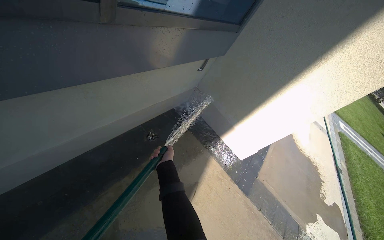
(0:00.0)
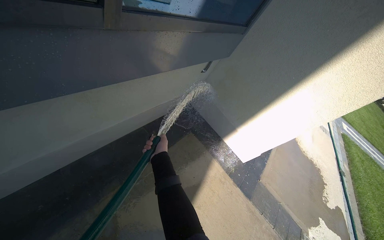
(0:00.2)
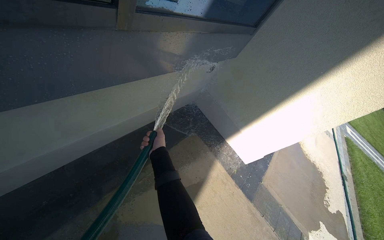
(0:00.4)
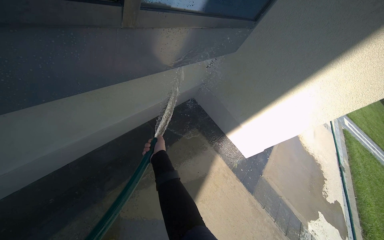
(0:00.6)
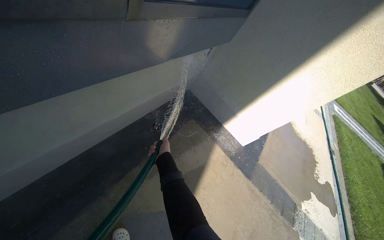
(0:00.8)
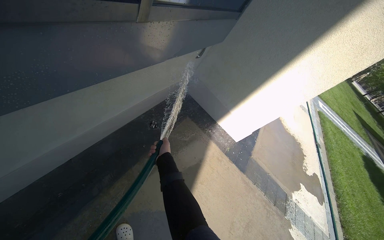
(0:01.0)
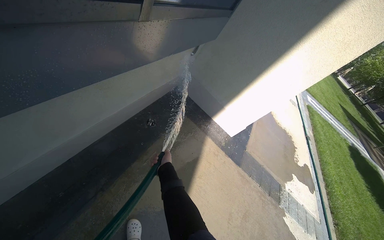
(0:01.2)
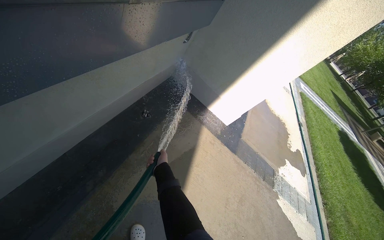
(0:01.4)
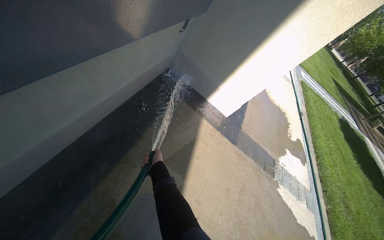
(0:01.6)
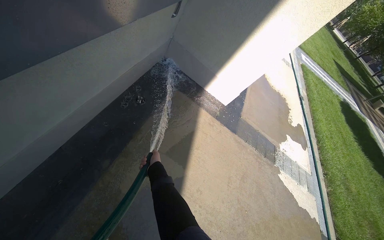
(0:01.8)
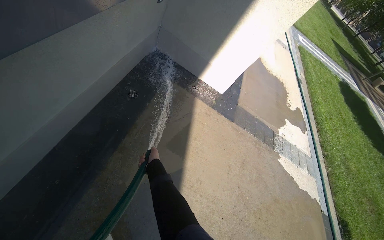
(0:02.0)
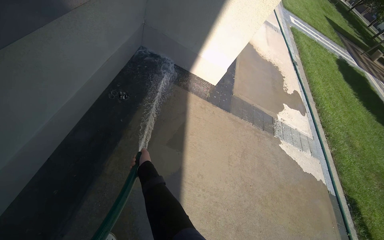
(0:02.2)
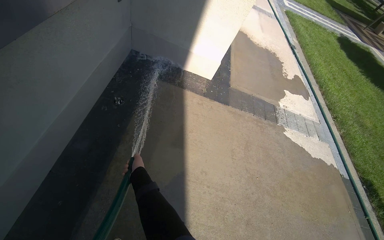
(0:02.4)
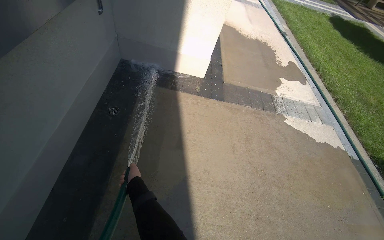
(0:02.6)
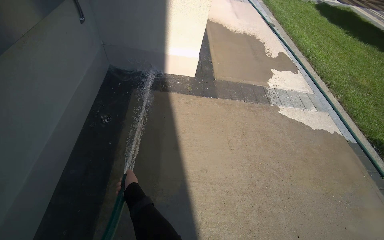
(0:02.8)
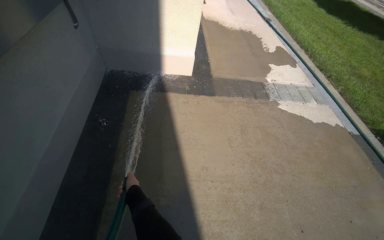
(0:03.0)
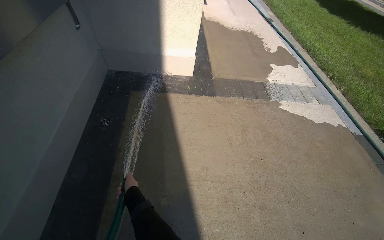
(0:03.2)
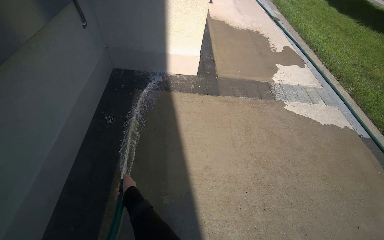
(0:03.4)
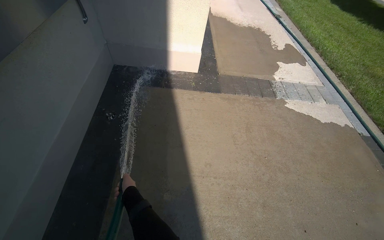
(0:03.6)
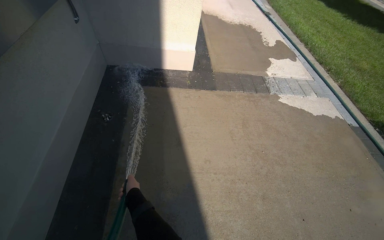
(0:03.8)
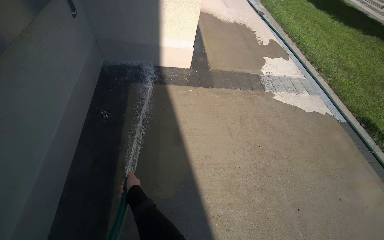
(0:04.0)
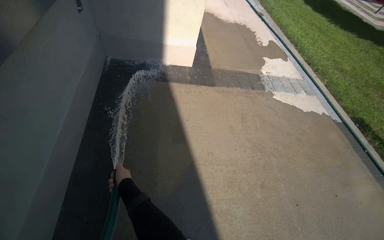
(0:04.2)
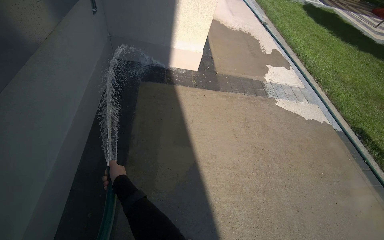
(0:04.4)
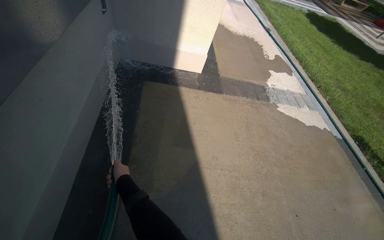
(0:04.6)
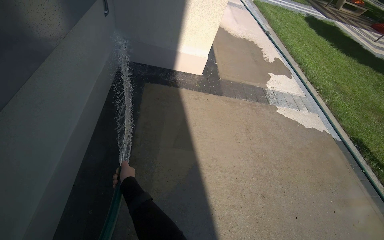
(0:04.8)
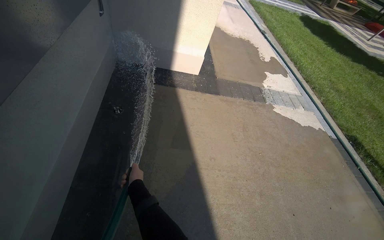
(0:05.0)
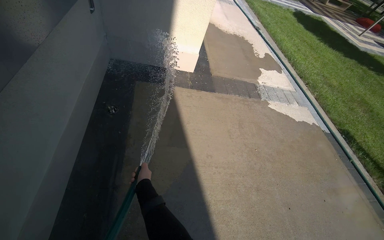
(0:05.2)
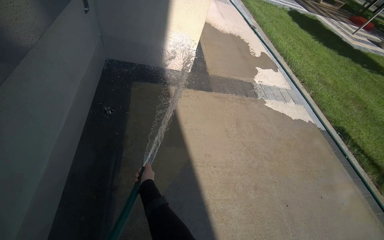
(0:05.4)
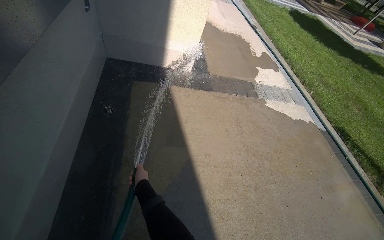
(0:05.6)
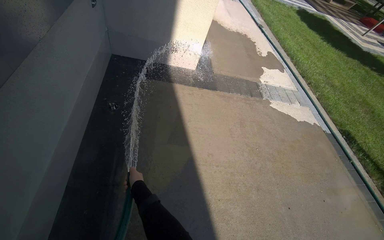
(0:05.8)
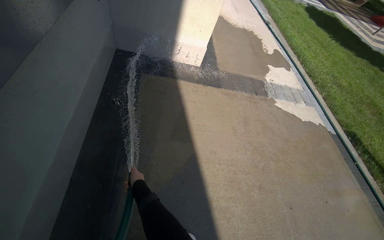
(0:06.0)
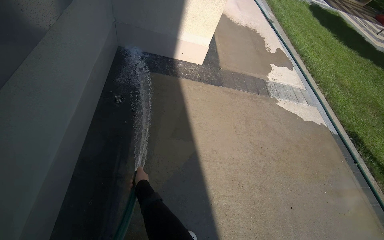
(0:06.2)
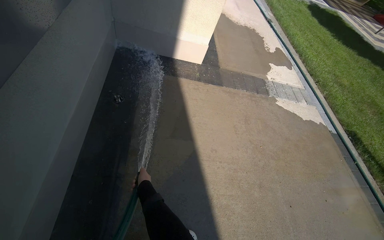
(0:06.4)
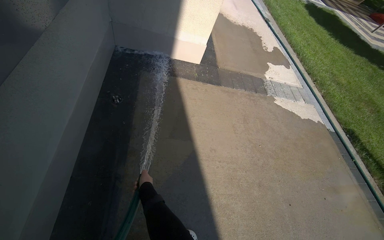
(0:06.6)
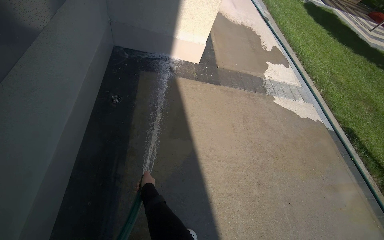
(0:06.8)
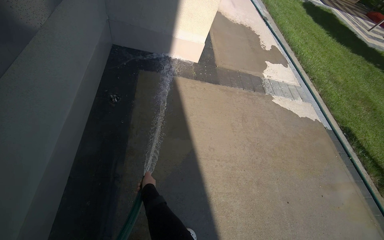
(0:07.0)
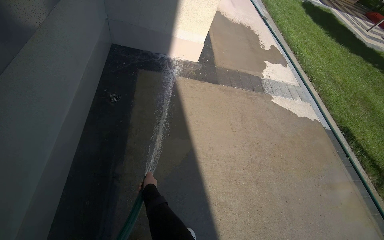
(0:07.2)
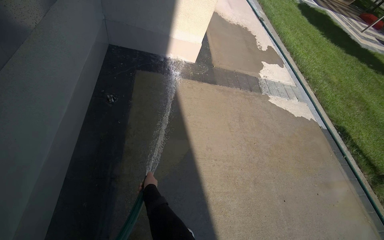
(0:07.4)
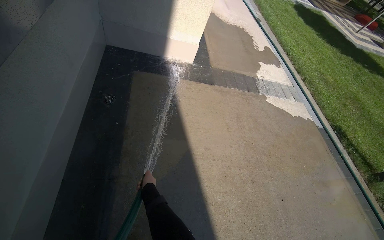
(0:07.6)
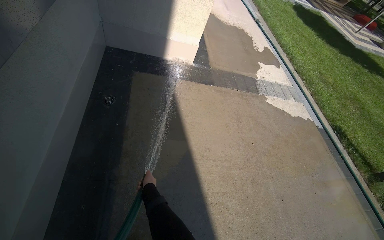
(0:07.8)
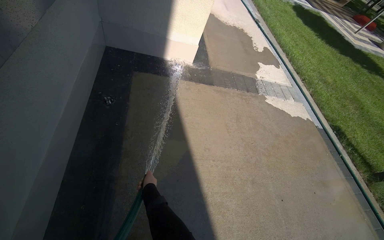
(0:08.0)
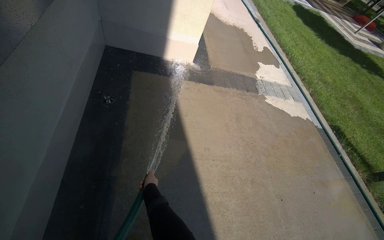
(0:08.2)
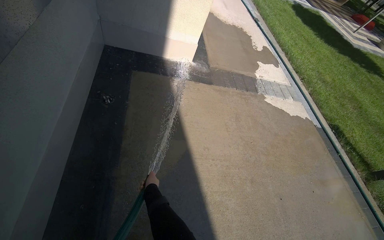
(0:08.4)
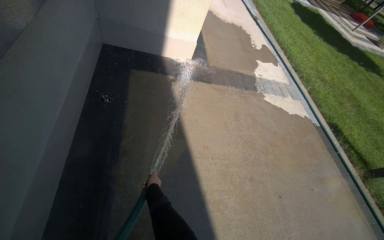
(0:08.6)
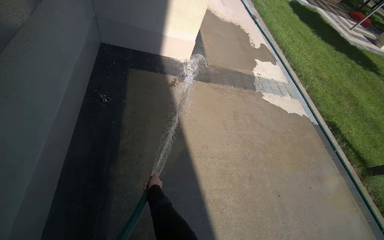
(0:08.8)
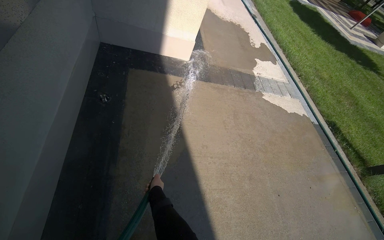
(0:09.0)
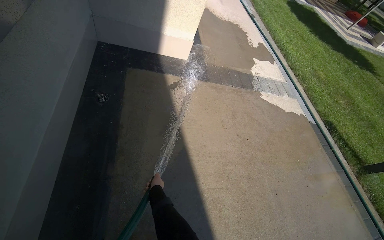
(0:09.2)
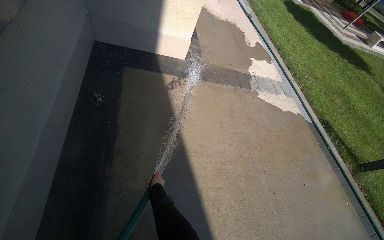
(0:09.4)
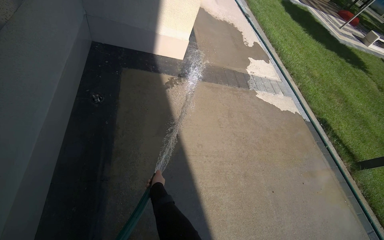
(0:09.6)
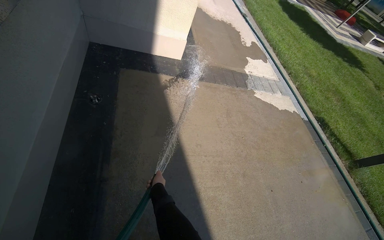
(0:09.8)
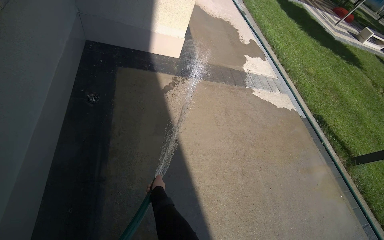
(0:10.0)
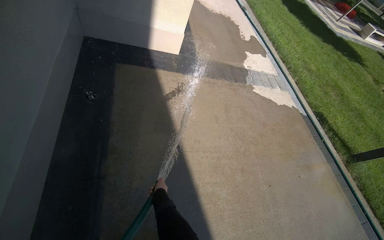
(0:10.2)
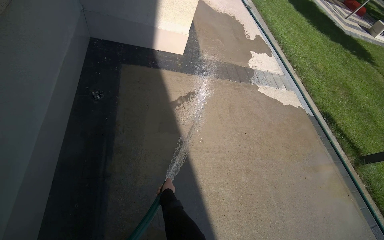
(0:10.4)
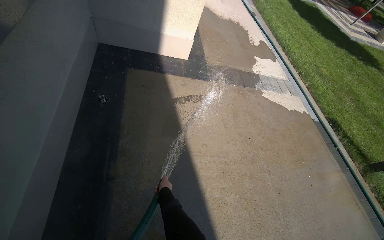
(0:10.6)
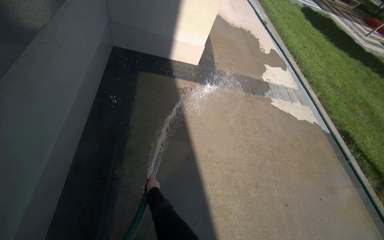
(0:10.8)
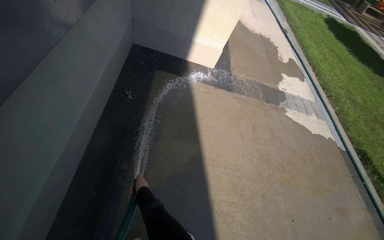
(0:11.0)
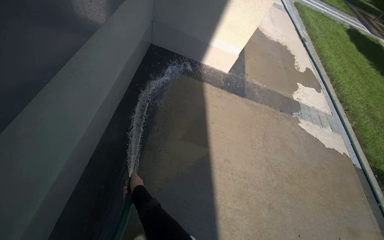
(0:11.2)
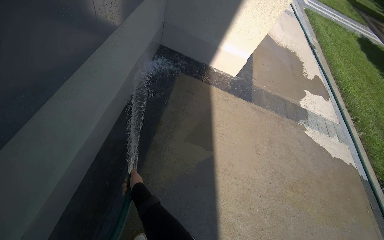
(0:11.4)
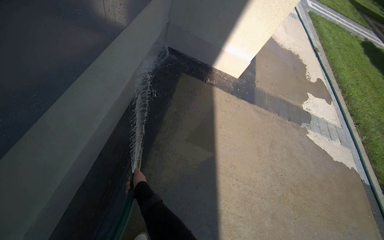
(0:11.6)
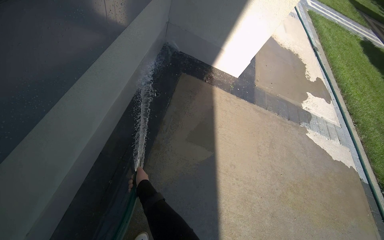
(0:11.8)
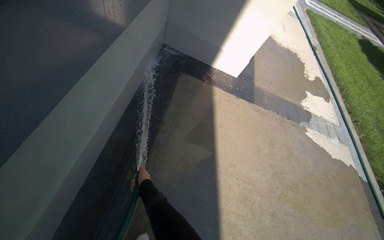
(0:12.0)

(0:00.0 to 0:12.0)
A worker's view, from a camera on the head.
Job: sweeping floor.
The whole recording: Rinsing concrete ground. The worker rinses the concrete ground with a hose.
0:00.0 - 0:01.6: The view tips downward by roughly 10 degrees.
0:01.6 - 0:03.0: The wearer moves to the right, some 40 cm. The scene rotates counterclockwise by about 35 degrees.
0:10.4 - 0:12.0: The right hand is displaced to the left by approximately 25 cm.

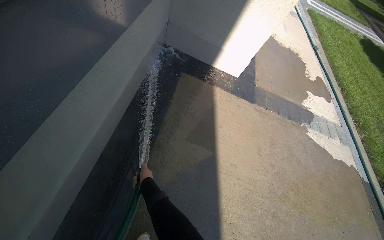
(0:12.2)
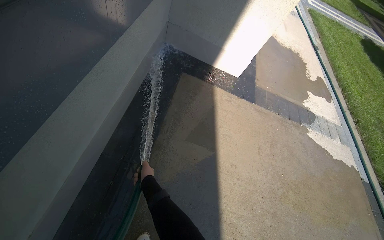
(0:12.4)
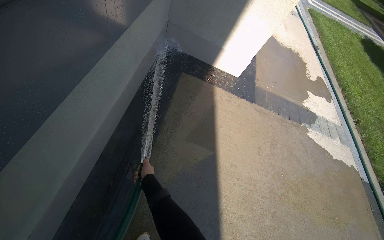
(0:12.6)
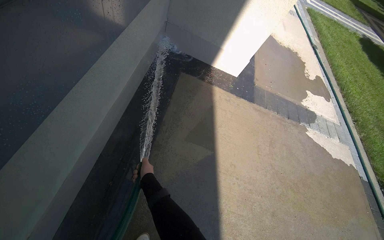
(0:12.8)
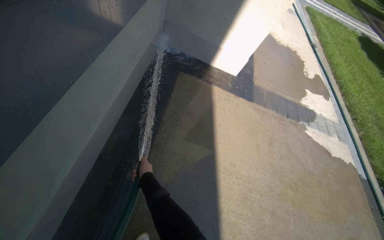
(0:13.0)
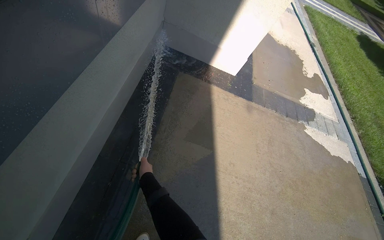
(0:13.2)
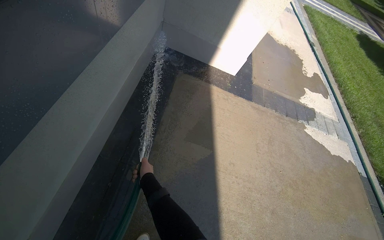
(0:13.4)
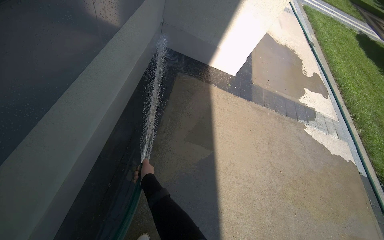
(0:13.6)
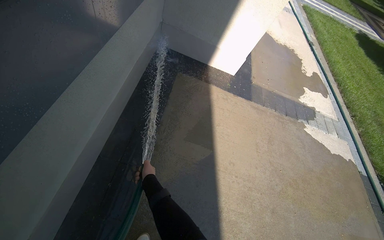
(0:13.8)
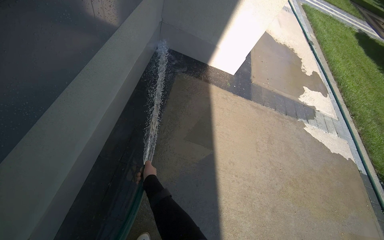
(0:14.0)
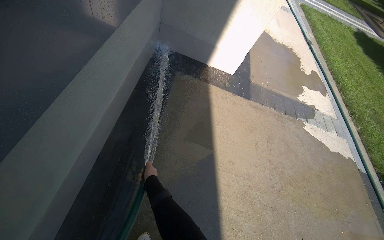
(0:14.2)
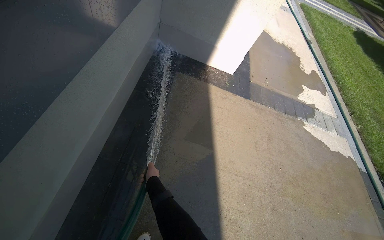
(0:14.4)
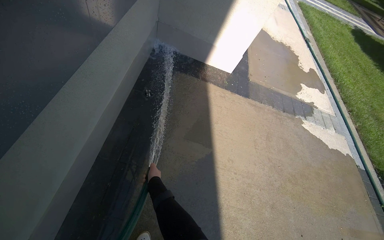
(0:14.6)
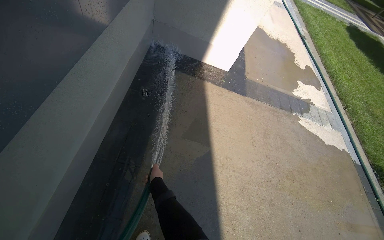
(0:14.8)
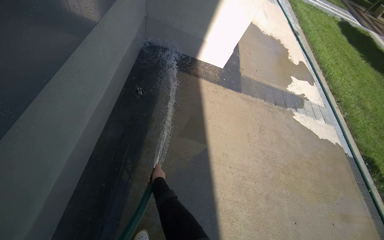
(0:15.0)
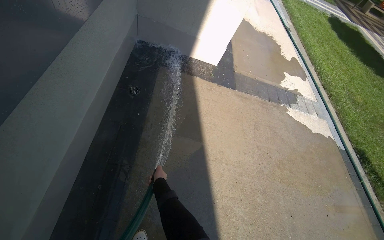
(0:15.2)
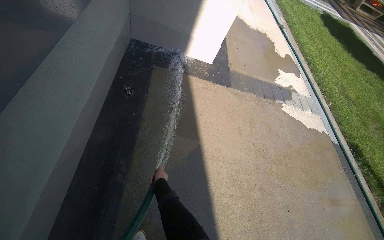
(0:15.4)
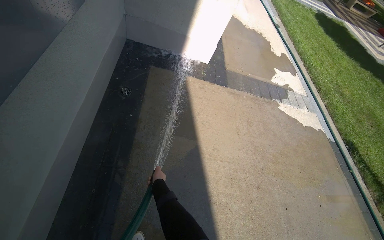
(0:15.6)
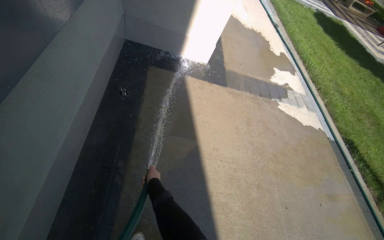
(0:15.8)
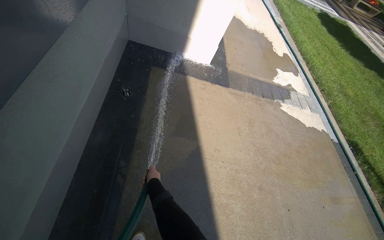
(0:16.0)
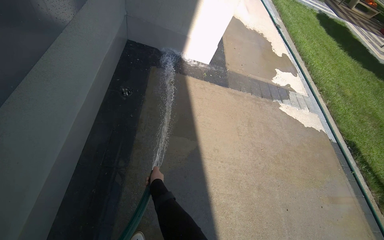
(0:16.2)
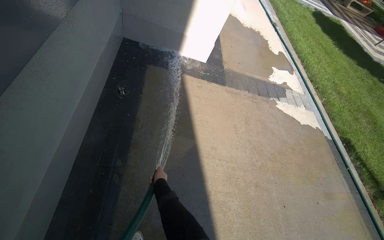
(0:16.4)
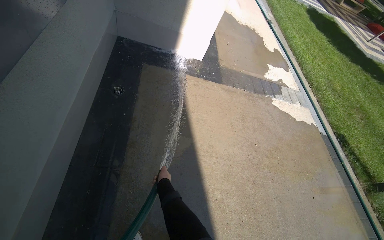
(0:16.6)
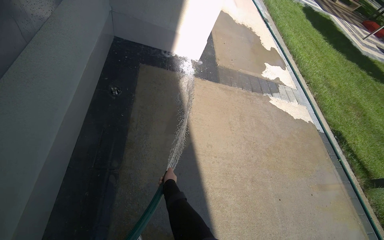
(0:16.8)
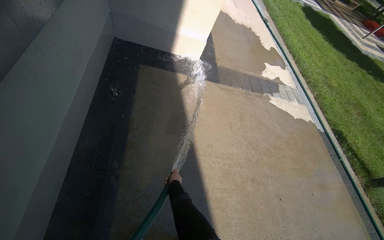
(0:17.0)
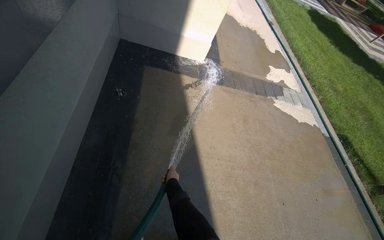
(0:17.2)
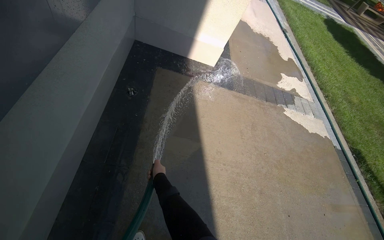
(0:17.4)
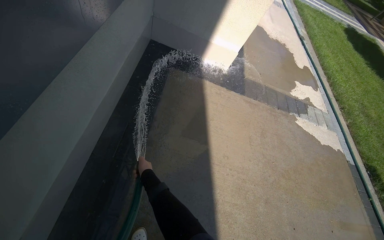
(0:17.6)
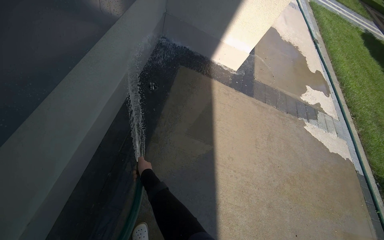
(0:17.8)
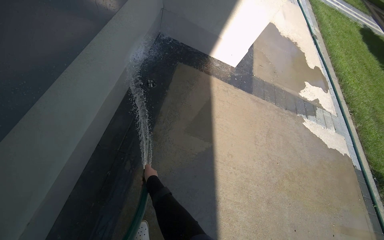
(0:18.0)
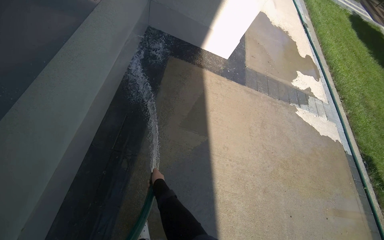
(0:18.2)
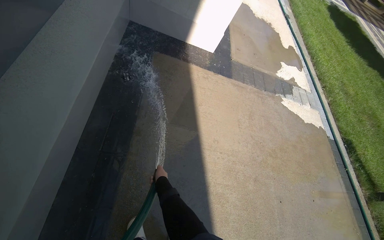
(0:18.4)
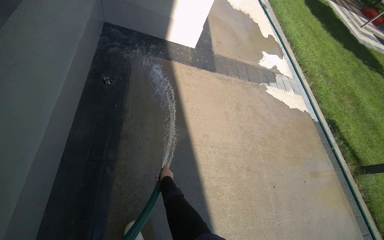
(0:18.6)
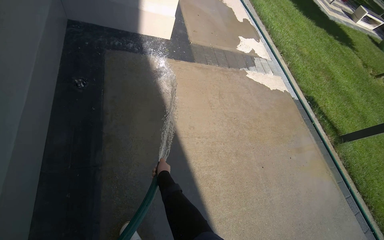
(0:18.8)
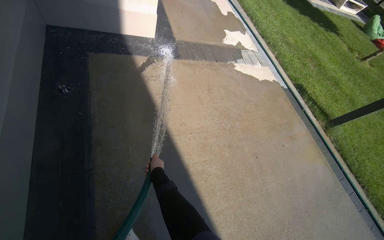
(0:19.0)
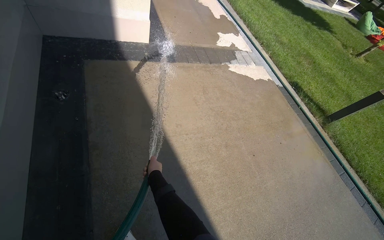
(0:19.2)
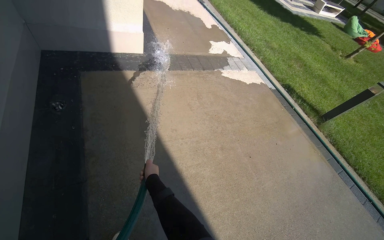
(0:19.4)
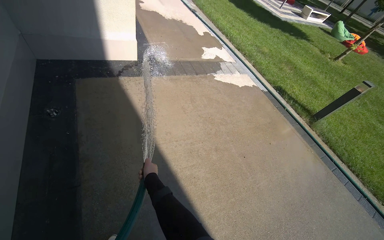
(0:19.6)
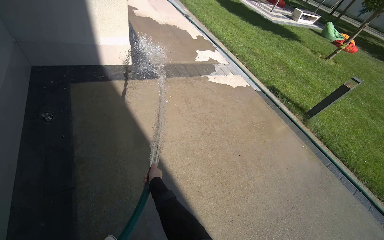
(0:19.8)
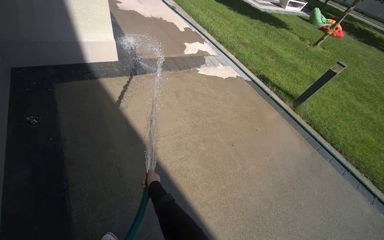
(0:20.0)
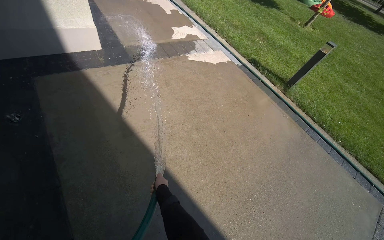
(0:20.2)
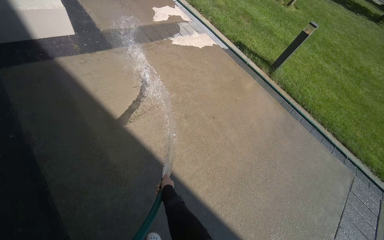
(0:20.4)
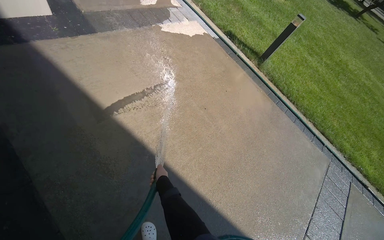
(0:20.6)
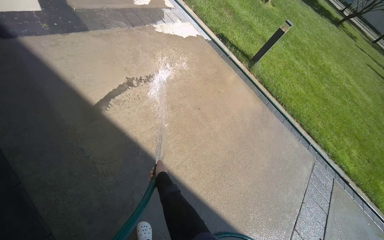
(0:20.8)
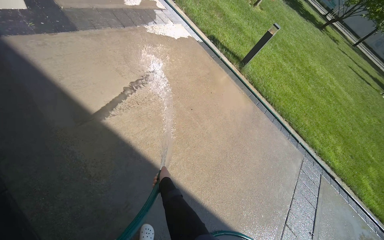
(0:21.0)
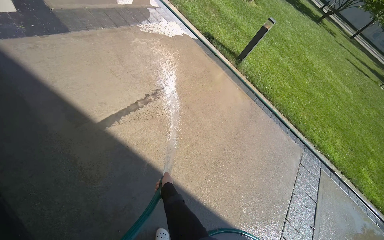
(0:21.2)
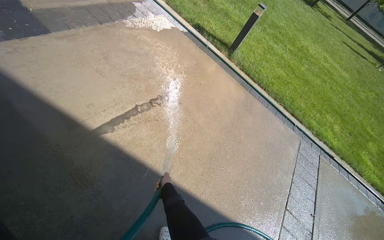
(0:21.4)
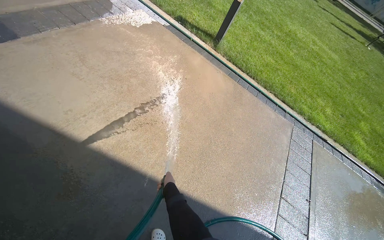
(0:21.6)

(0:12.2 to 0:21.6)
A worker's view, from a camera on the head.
Job: sweeping floor.
The whole recording: Rinsing concrete ground. The worker rinses the concrete ground with a hose.
0:15.4 - 0:17.0: The right hand heads to the right, covering some 10 cm.
0:17.0 - 0:18.4: The right hand shifts approximately 10 cm to the left.
0:18.4 - 0:20.0: The wearer moves some 50 cm. The head turns to the right by roughly 35 degrees.
